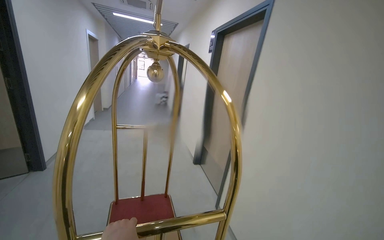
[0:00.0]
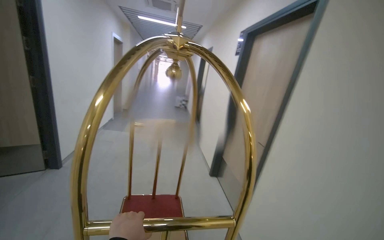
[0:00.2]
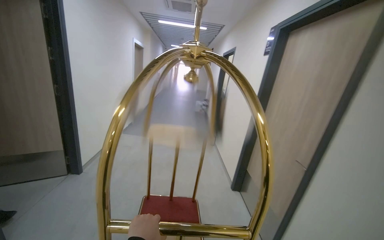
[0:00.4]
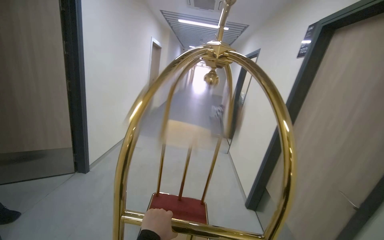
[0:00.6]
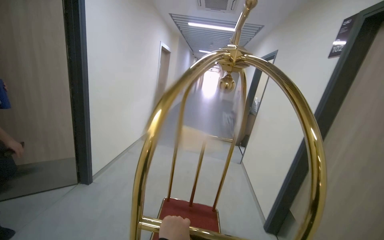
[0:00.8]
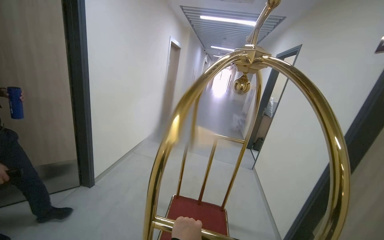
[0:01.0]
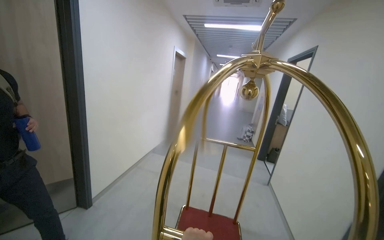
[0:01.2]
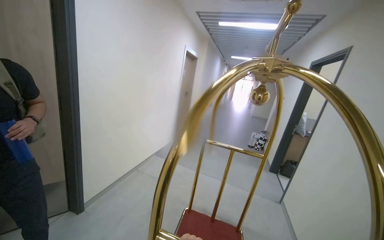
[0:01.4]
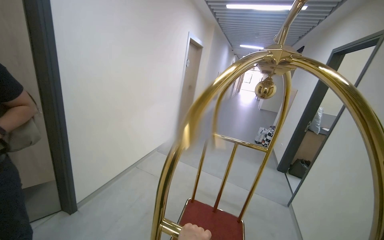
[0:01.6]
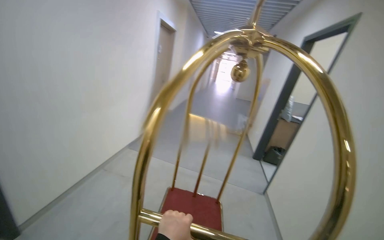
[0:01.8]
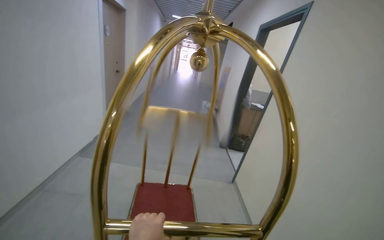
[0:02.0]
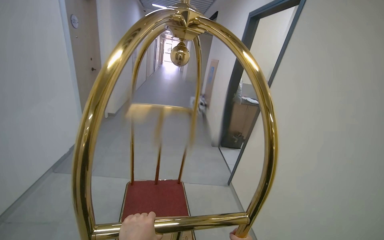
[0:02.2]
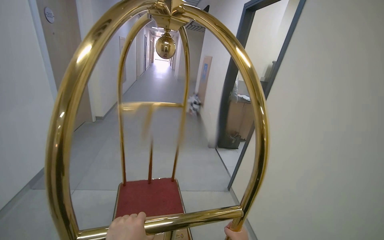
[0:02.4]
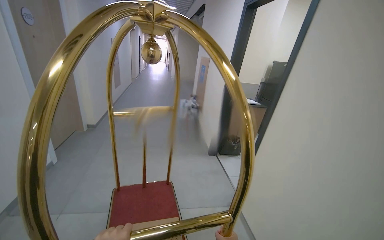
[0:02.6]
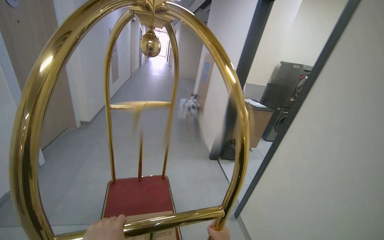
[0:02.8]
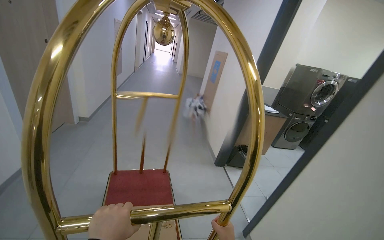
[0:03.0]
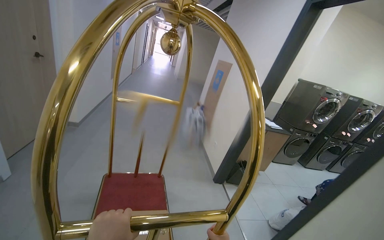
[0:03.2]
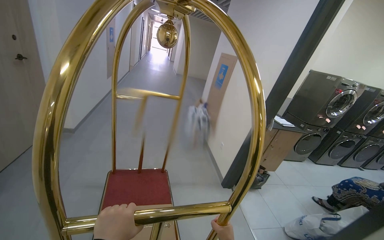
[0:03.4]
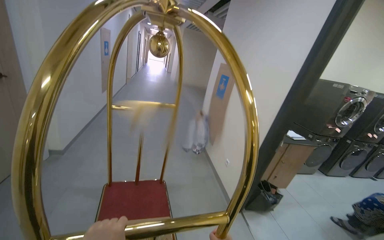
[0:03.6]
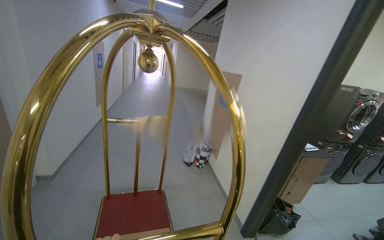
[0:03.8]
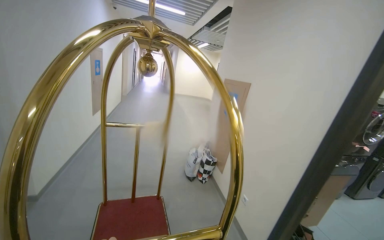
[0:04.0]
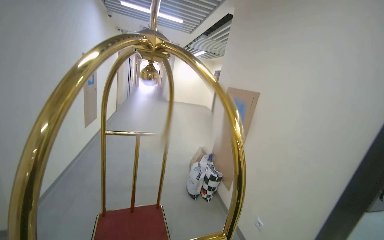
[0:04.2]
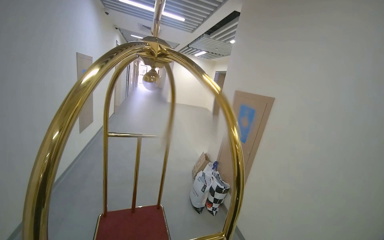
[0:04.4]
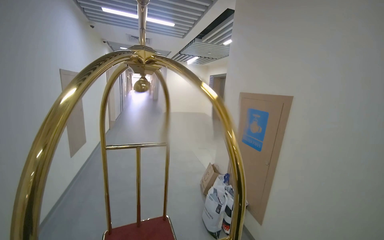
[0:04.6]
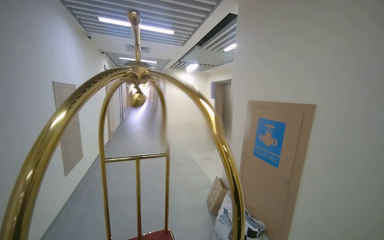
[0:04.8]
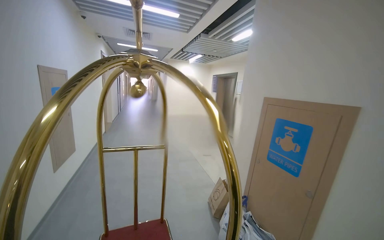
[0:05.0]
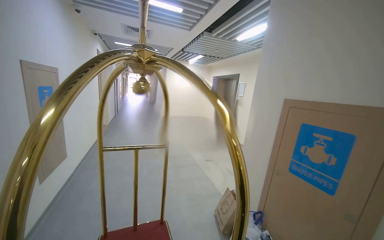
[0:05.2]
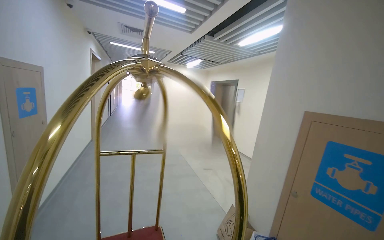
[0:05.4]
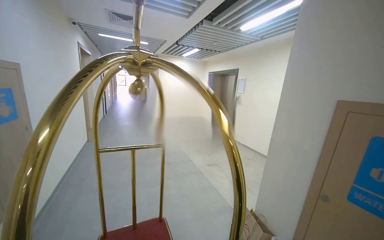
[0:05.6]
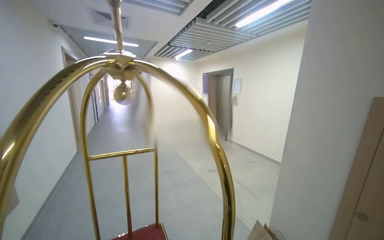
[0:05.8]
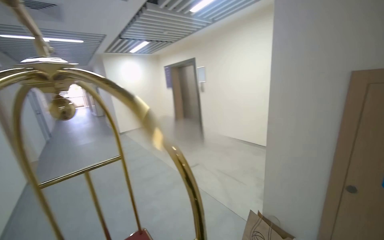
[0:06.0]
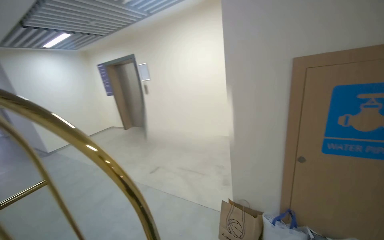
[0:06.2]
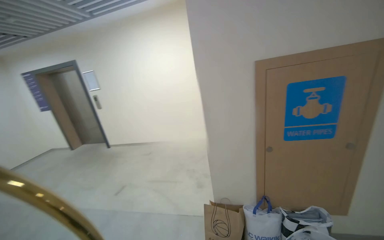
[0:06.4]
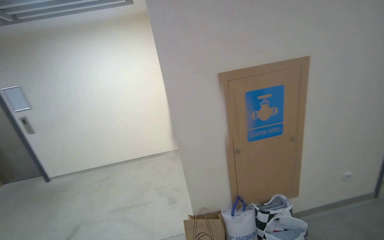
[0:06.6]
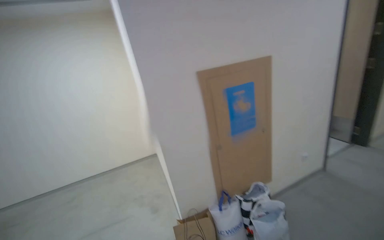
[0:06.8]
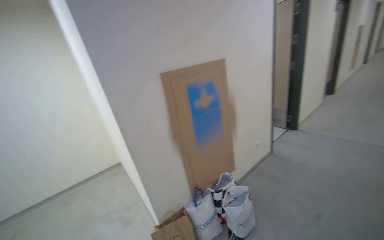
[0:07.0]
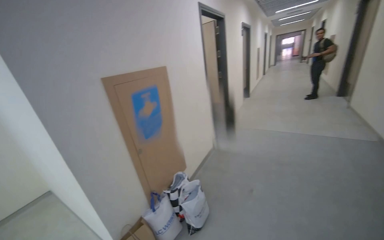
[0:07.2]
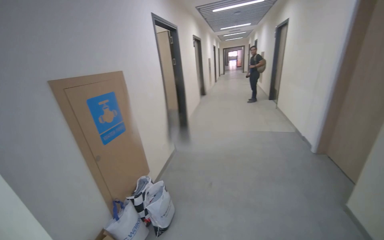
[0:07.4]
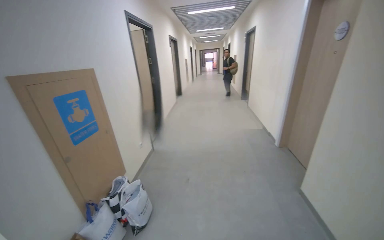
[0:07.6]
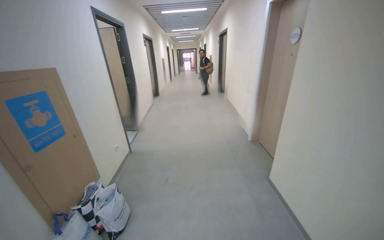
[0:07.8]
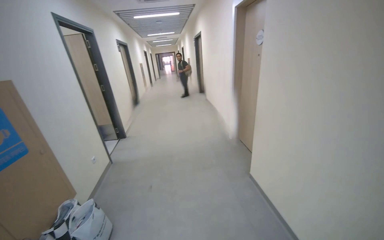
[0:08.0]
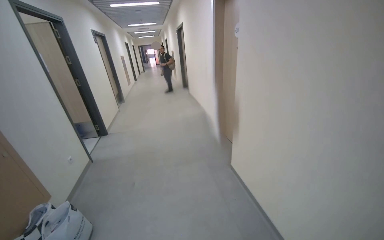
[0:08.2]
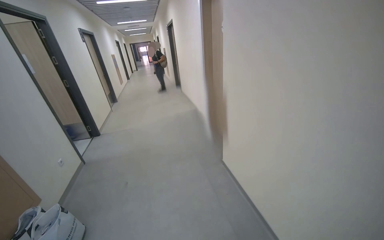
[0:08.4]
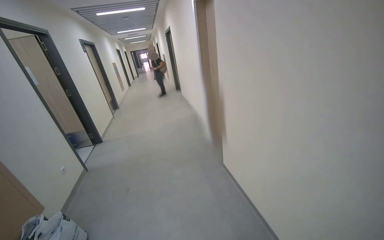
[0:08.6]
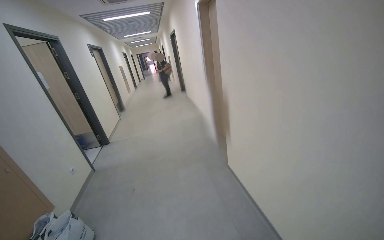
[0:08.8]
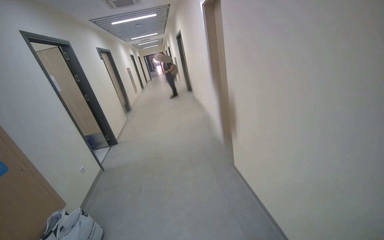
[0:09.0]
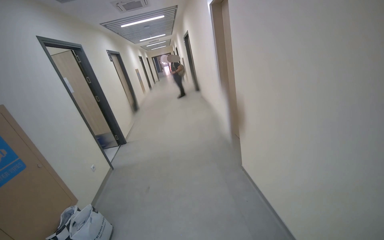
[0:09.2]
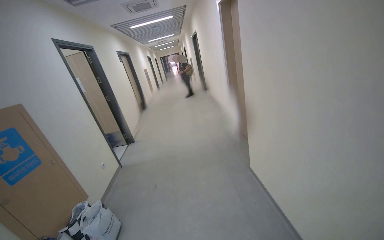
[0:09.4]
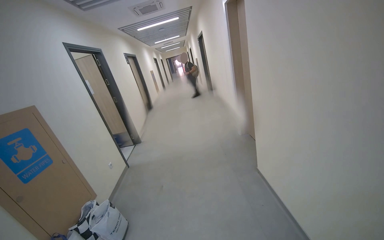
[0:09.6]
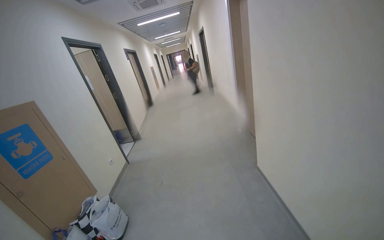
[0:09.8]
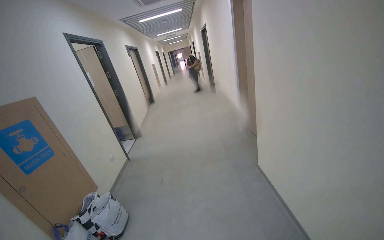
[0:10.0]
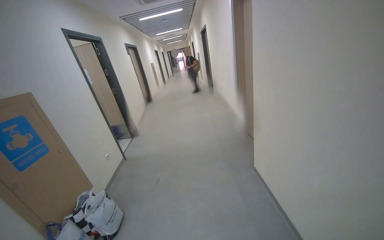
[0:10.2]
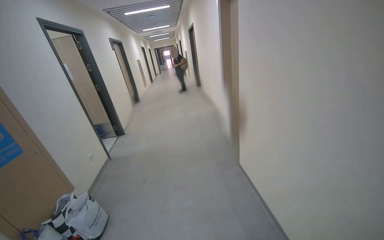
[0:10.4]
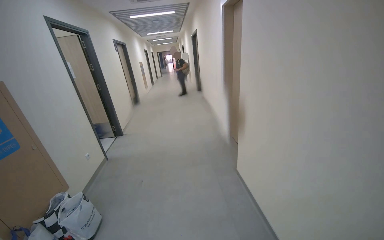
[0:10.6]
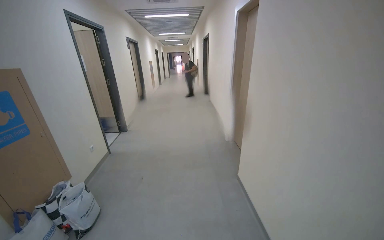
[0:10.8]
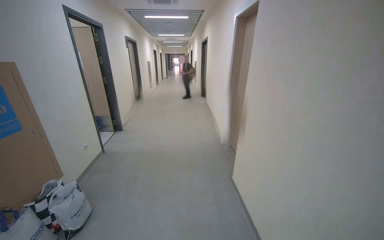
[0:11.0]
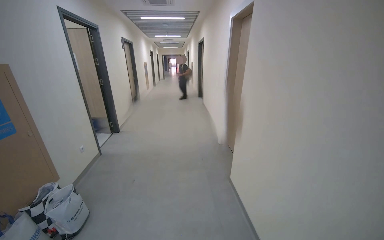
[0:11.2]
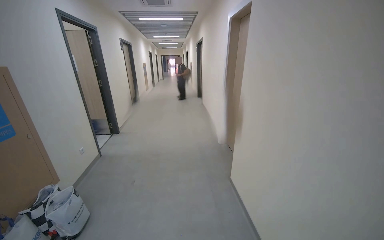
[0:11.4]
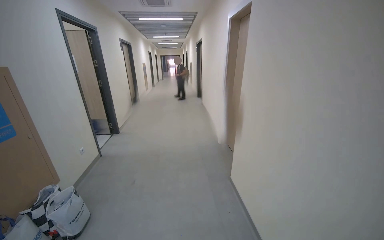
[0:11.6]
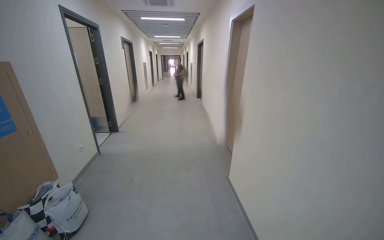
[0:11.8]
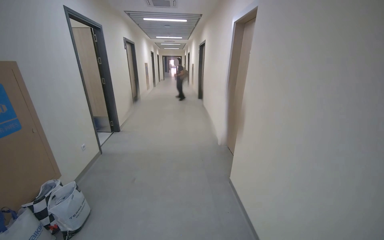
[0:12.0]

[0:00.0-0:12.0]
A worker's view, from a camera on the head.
Job: organizing items.
The whole recording: Pushing luggage cart with box. The worker pushes a luggage cart with a box on it along an outdoor path and into a building.
0:00.0 to 0:01.6: The head travels roughly 1.5 m. The head rotates roughly 35 degrees to the left.
0:01.6 to 0:03.0: The wearer moves about 60 cm. The view swings about 25 degrees to the right.
0:03.0 to 0:04.4: The camera is carried roughly 1 m.
0:04.4 to 0:06.0: The camera is carried approximately 1.5 m. The wearer's head swings some 30 degrees to the right.
0:06.0 to 0:07.6: The head travels about 80 cm. The head turns to the right by roughly 130 degrees. The view tilts roughly 15 degrees upward.
0:07.6 to 0:09.0: The head travels to the right, roughly 40 cm. The wearer looks some 20 degrees further to the right.

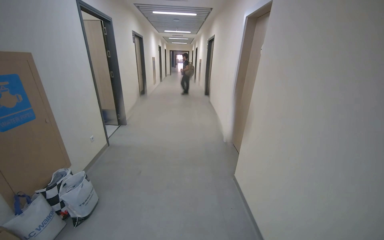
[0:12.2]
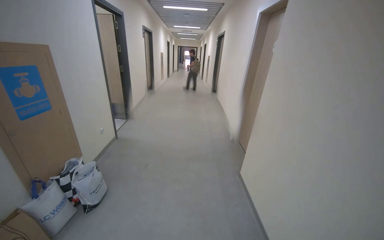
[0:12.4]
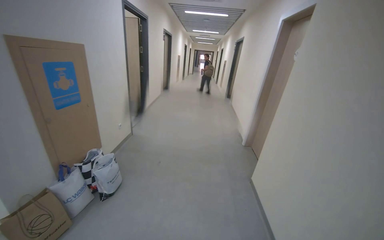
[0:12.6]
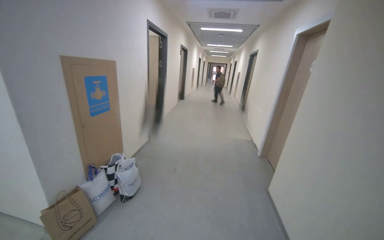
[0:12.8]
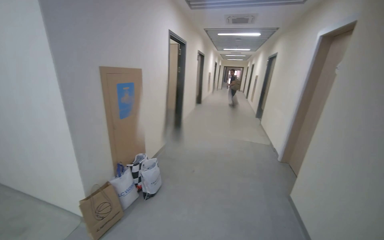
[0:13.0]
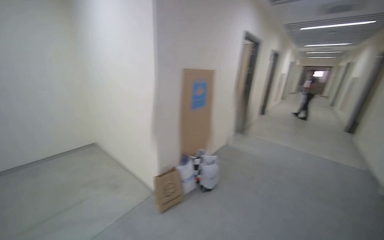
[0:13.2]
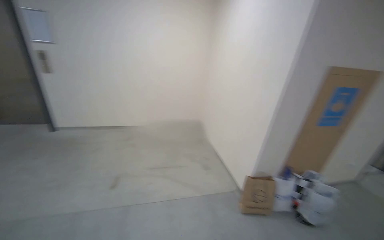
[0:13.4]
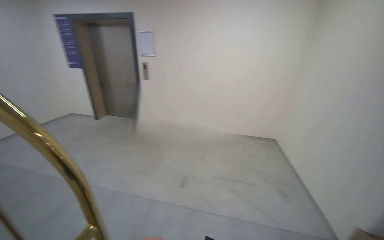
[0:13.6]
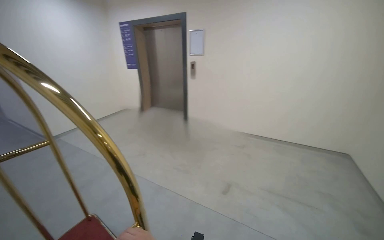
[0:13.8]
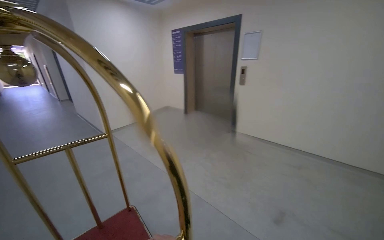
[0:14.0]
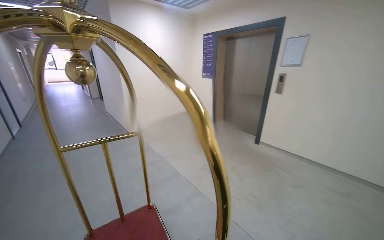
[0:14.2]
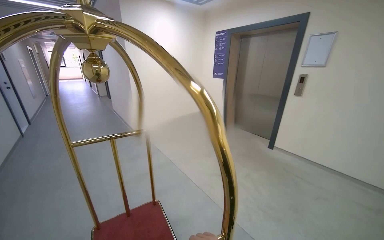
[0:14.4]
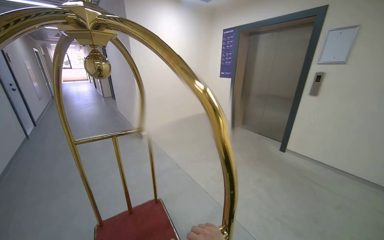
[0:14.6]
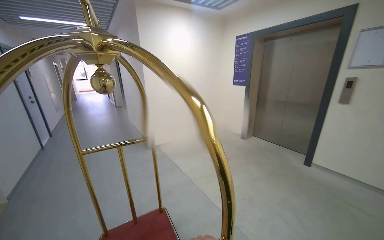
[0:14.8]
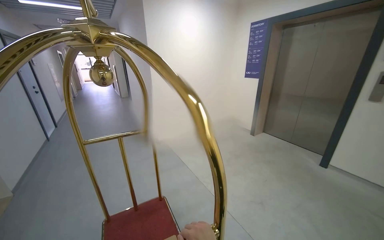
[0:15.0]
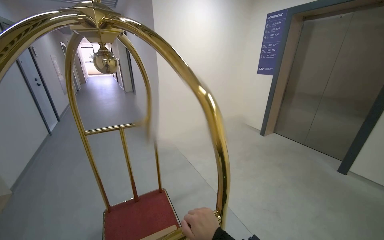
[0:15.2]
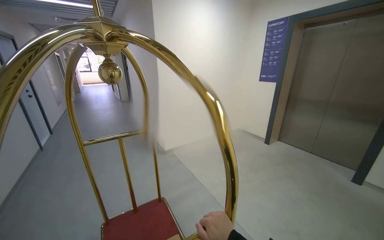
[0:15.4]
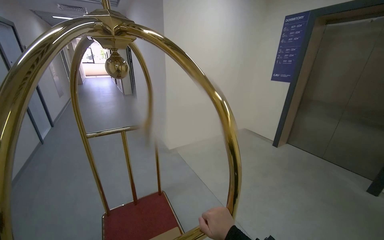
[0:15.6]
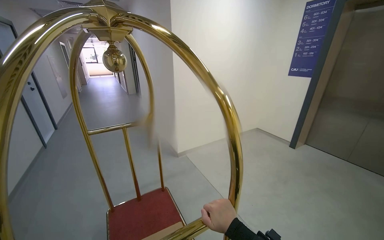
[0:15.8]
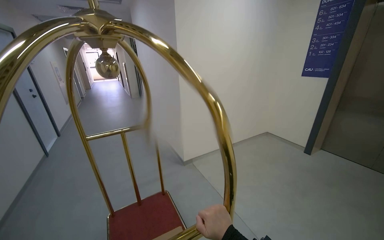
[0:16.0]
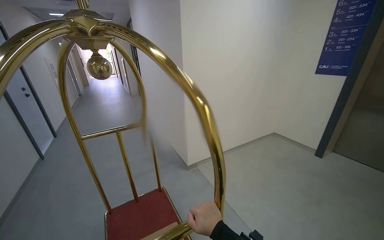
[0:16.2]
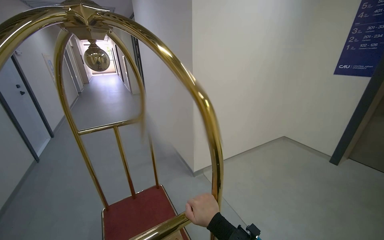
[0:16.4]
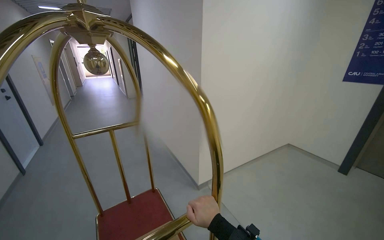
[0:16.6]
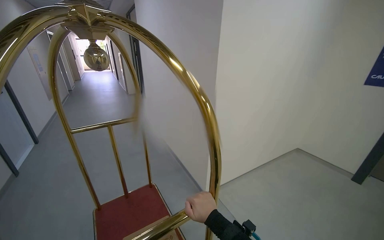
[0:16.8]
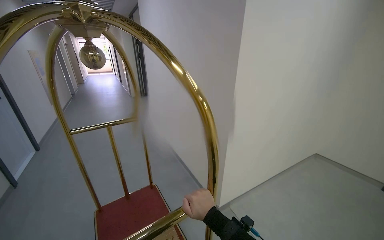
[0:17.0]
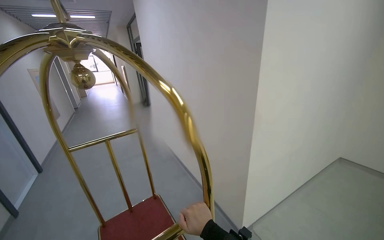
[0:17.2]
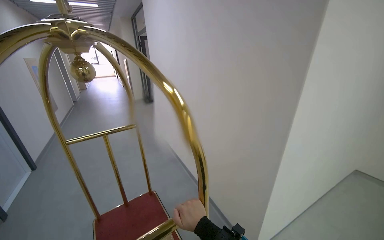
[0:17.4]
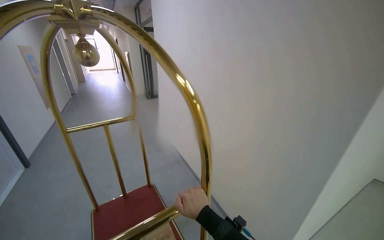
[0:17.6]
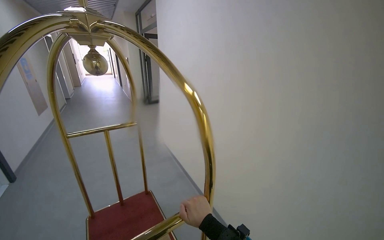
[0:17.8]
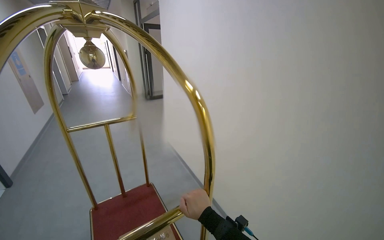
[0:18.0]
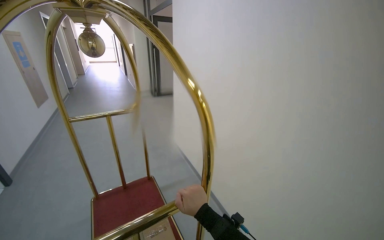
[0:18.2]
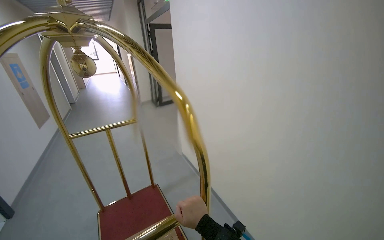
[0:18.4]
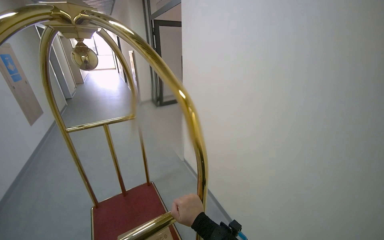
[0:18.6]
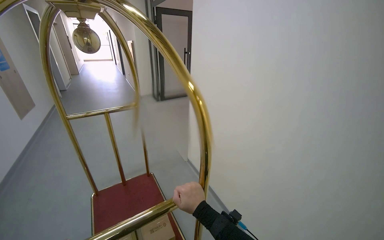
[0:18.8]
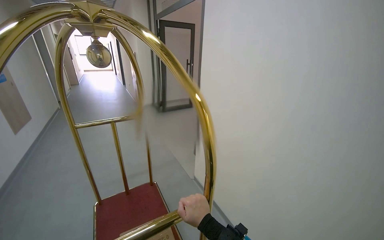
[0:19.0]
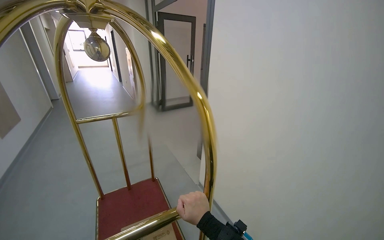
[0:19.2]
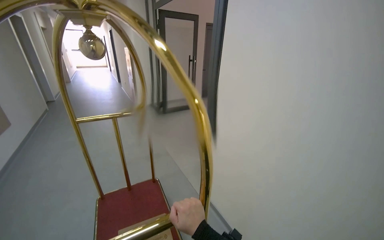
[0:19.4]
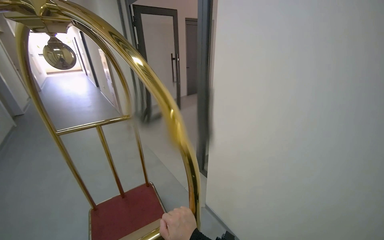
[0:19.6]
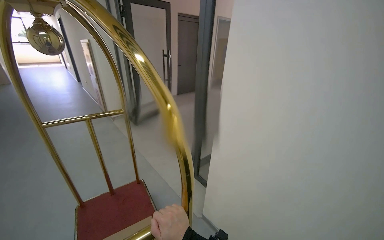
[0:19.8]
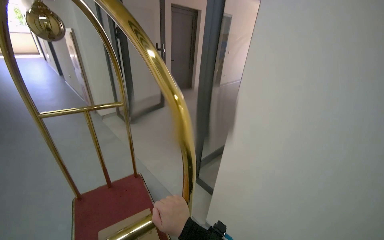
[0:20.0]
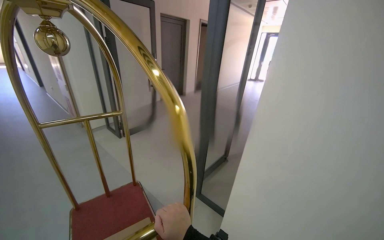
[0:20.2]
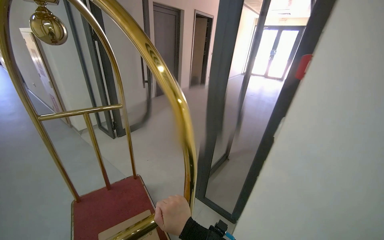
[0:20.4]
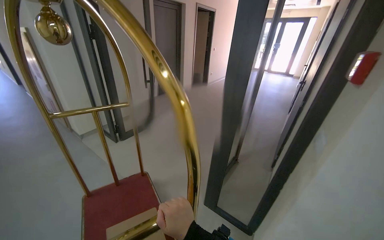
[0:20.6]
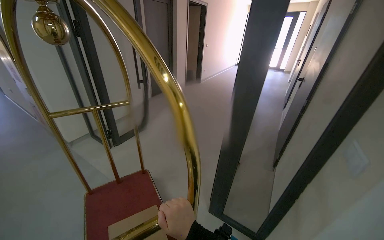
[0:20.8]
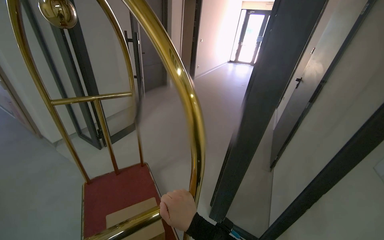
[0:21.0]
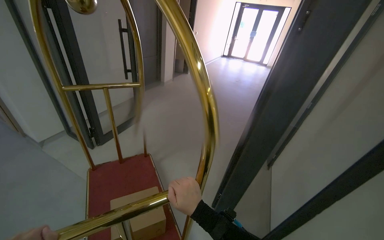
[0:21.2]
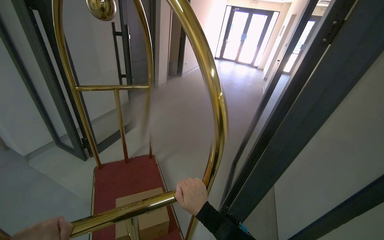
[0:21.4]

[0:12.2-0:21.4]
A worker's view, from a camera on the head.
Job: organizing items.
The whole recording: Pushing luggage cart with box. The worker pushes a luggage cart with a box on it along an outdoor path and into a building.
0:12.2 to 0:13.8: The camera travels approximately 1 m. The head turns to the left by approximately 115 degrees.
0:15.2 to 0:16.8: The camera travels approximately 60 cm. The view swings about 15 degrees to the left.
